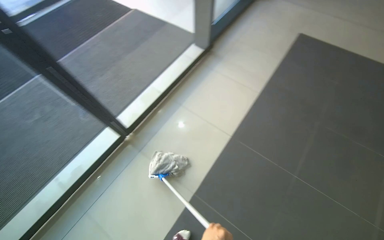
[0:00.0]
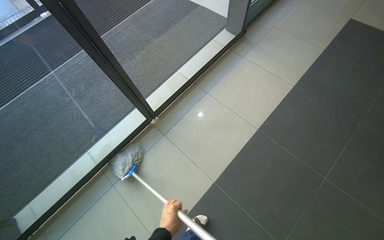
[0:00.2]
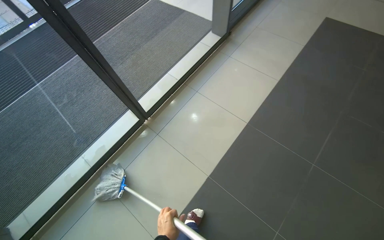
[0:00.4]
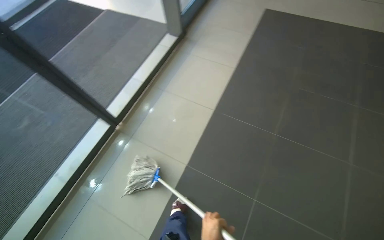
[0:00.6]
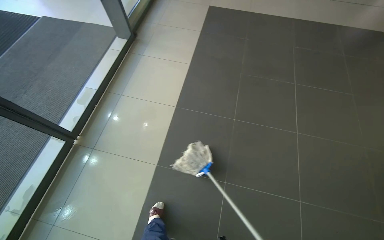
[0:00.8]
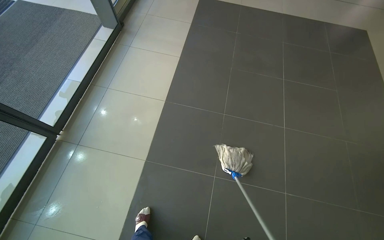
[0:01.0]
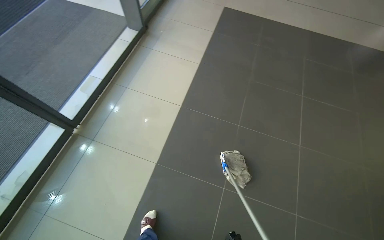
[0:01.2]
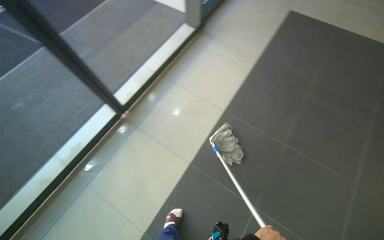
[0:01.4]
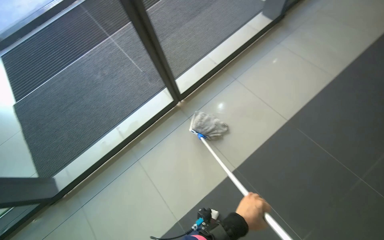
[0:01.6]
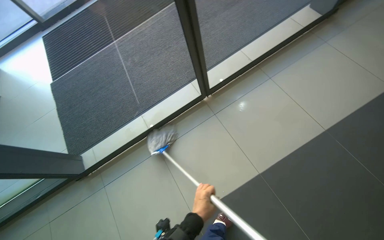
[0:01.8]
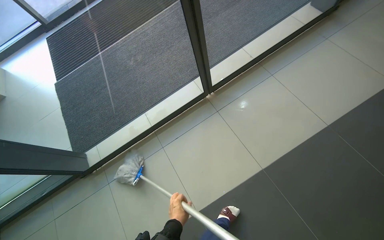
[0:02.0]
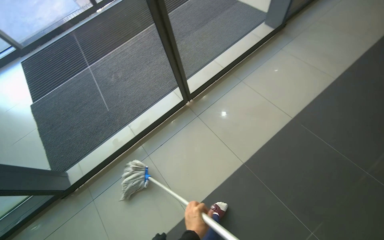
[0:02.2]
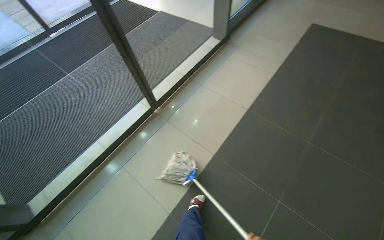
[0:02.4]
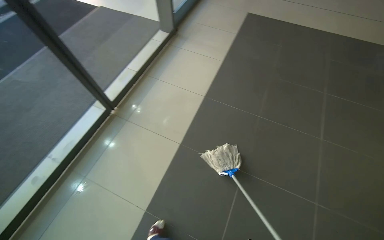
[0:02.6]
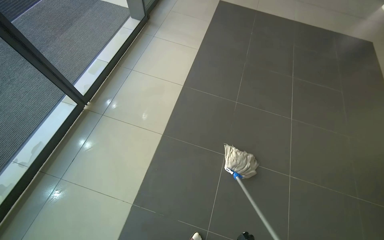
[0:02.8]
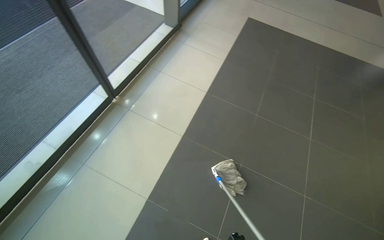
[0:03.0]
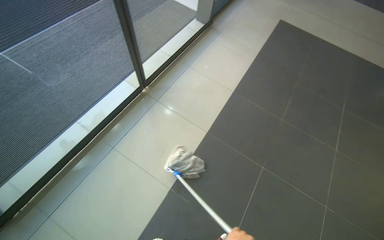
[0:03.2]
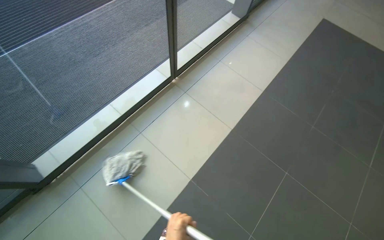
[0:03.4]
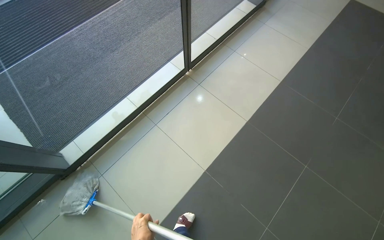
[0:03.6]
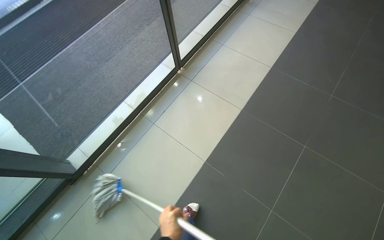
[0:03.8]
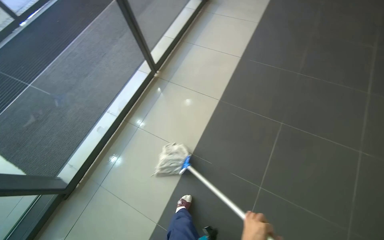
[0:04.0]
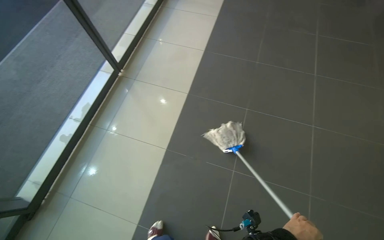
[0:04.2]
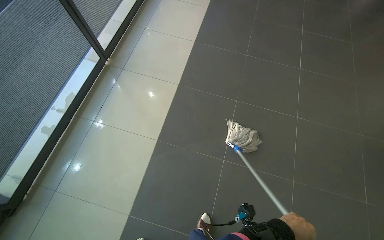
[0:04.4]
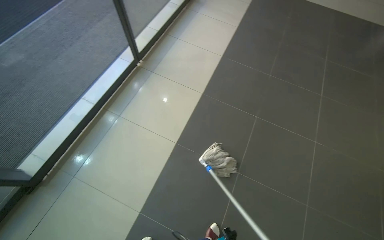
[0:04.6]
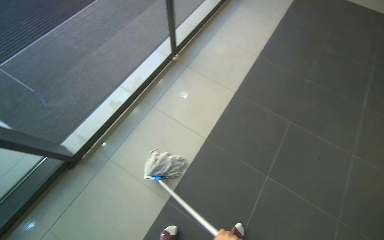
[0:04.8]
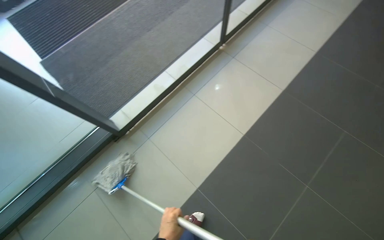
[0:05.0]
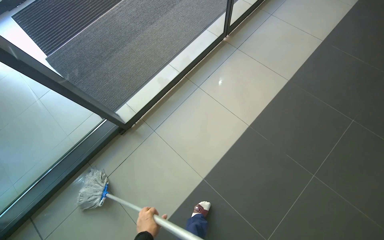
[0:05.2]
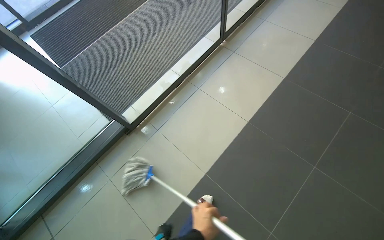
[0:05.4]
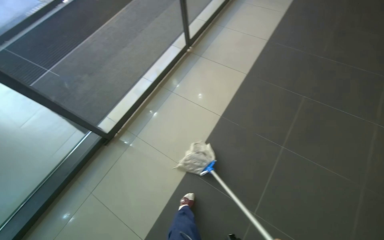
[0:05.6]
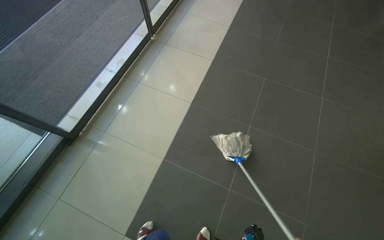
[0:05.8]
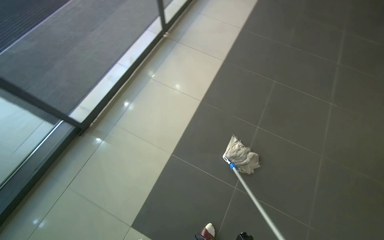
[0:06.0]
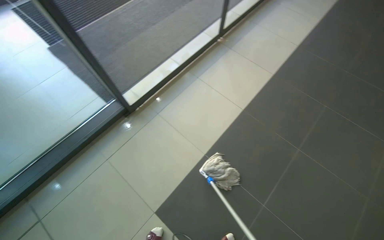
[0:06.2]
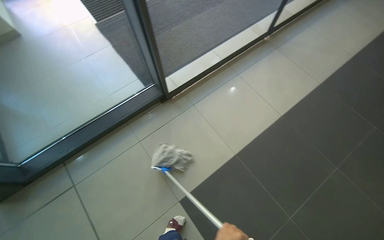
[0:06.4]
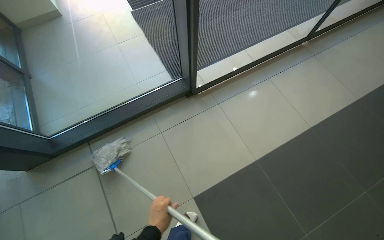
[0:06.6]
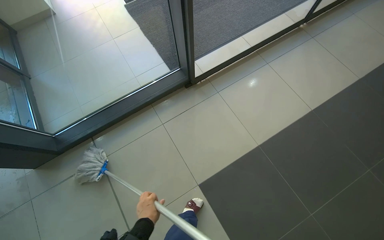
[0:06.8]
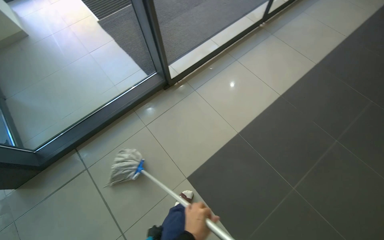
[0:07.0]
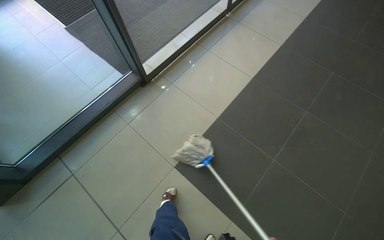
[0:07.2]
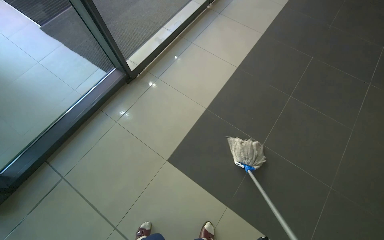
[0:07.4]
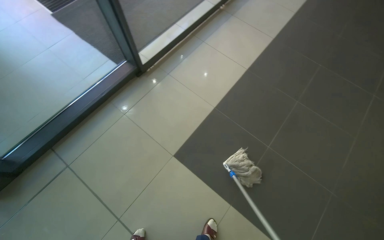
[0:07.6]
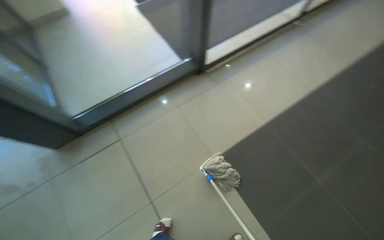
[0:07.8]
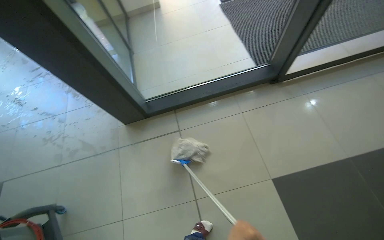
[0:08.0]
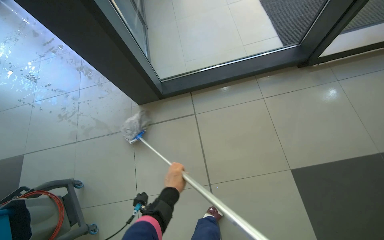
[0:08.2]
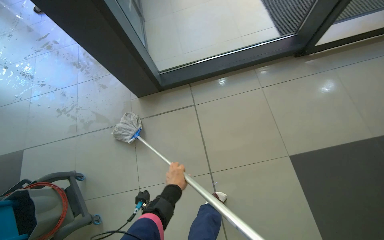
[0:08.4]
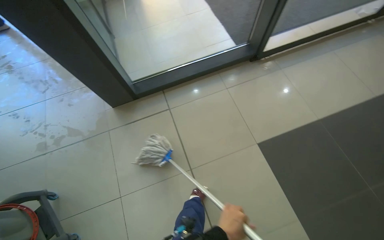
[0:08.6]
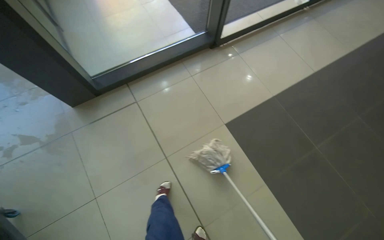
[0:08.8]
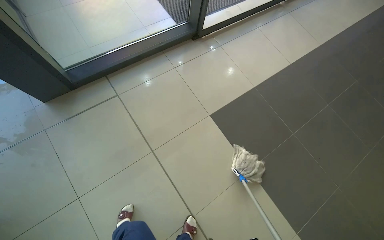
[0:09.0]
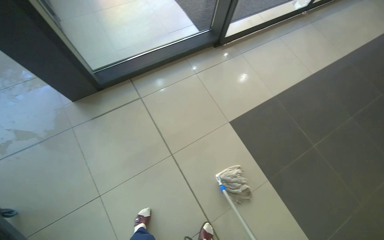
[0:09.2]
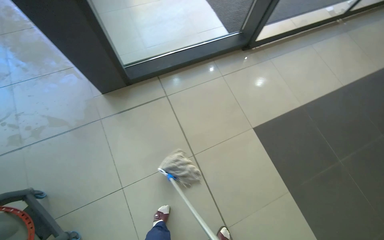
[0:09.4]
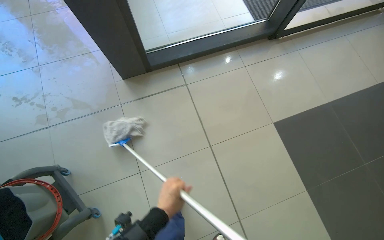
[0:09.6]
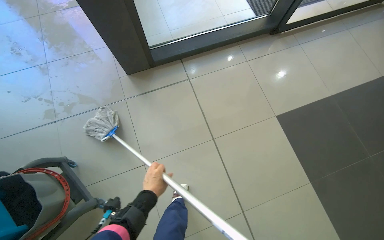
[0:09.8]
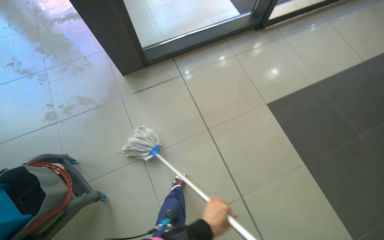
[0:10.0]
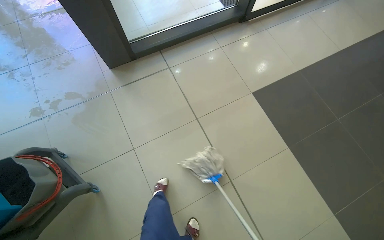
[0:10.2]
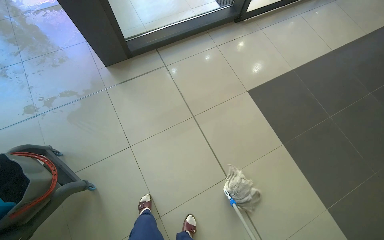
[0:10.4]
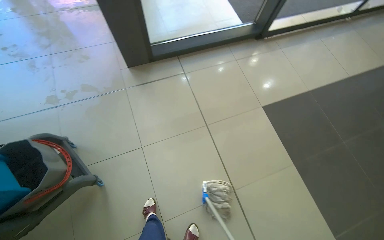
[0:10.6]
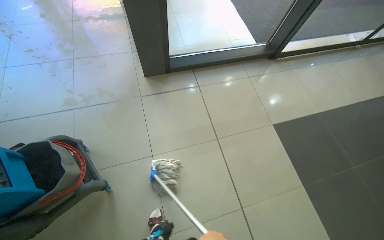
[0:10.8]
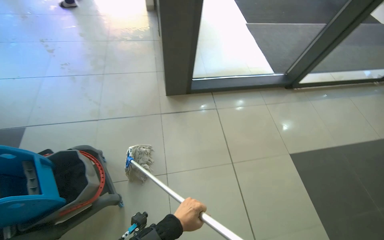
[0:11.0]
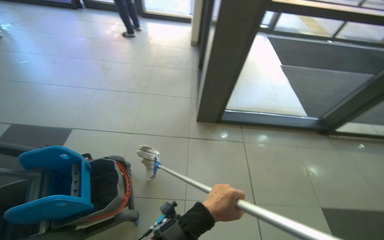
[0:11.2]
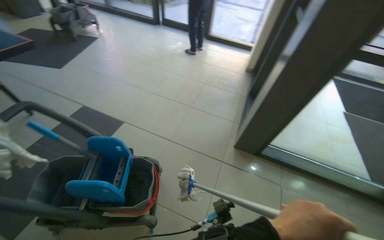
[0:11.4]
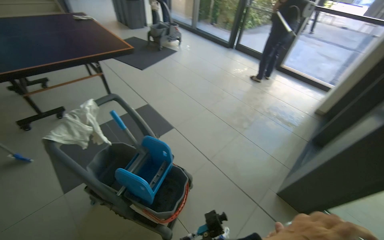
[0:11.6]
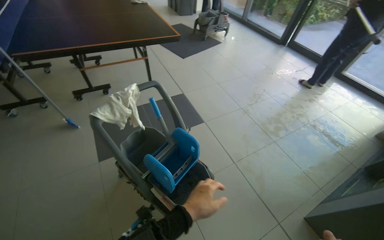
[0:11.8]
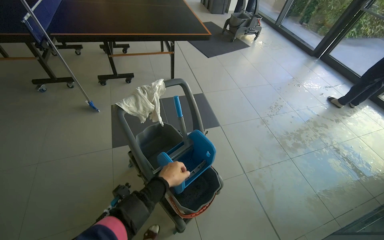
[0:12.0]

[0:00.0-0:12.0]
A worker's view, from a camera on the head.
Job: mopping floor.
The whole recording: Mopping tiled floor. The worker mops the tiled floor near the entrance.
0:00.0 to 0:01.6: The head turns to the left by some 15 degrees.
0:01.6 to 0:03.0: The head travels some 40 cm. The wearer looks about 30 degrees further to the right.
0:04.4 to 0:06.0: The wearer moves some 40 cm.
0:06.0 to 0:07.6: The head travels approximately 50 cm.
0:07.6 to 0:09.0: The head travels some 50 cm.
0:10.4 to 0:12.0: The camera is carried about 70 cm. The head rotates approximately 100 degrees to the left. The camera pitches upward, by some 30 degrees.

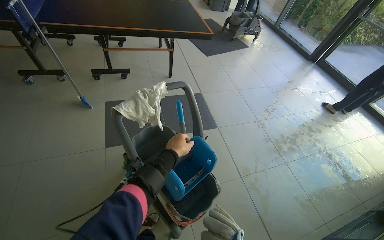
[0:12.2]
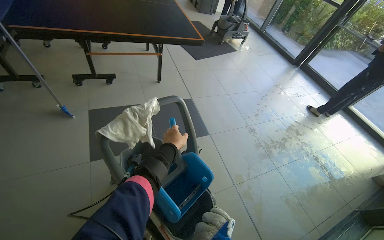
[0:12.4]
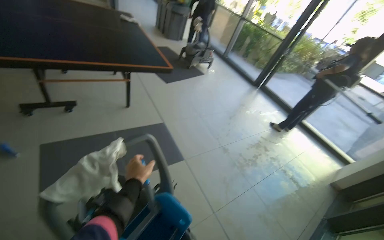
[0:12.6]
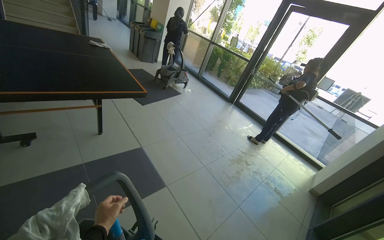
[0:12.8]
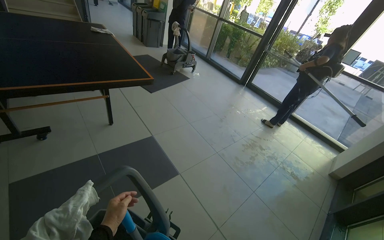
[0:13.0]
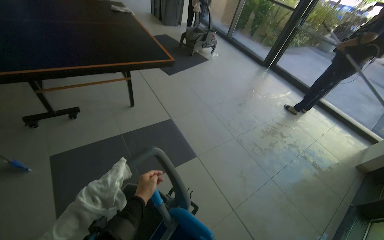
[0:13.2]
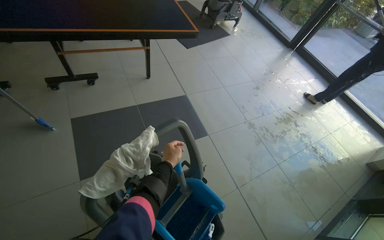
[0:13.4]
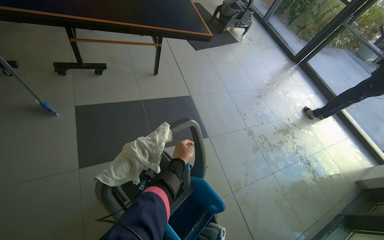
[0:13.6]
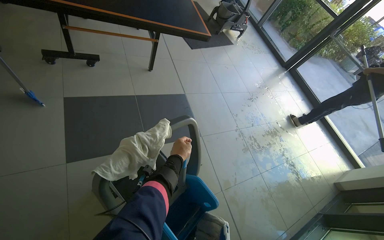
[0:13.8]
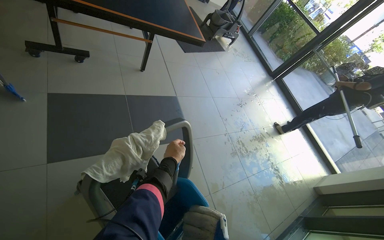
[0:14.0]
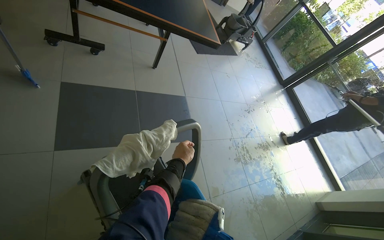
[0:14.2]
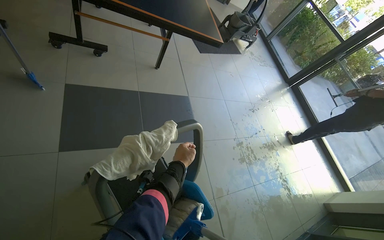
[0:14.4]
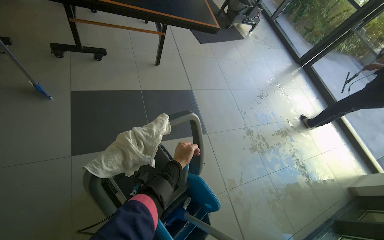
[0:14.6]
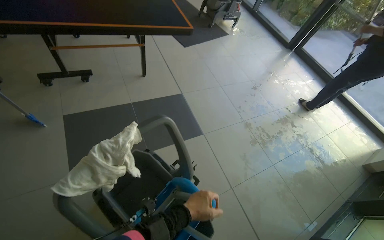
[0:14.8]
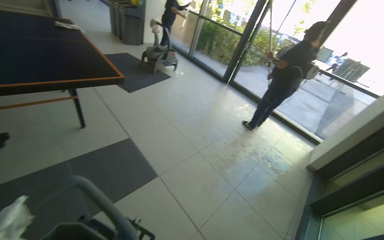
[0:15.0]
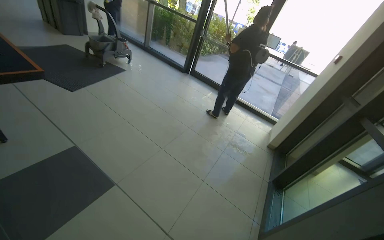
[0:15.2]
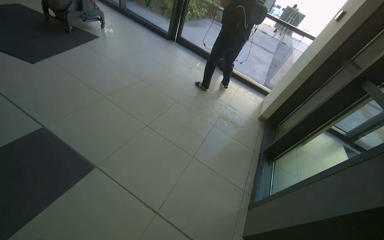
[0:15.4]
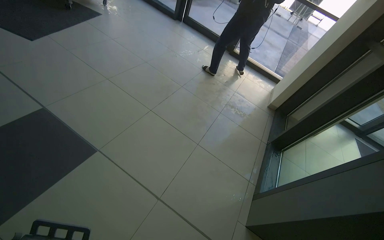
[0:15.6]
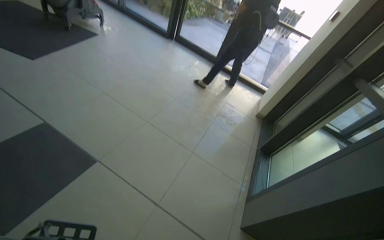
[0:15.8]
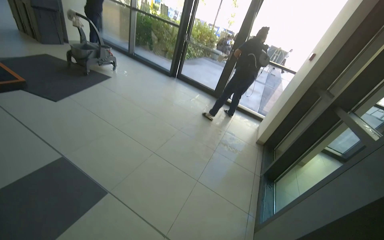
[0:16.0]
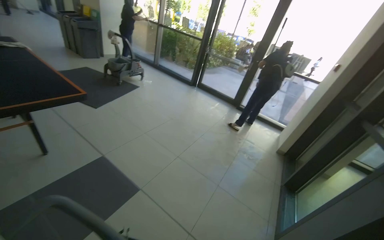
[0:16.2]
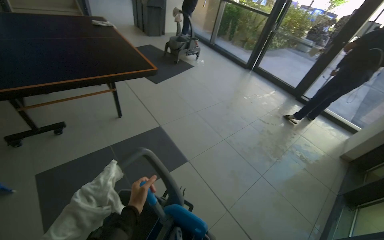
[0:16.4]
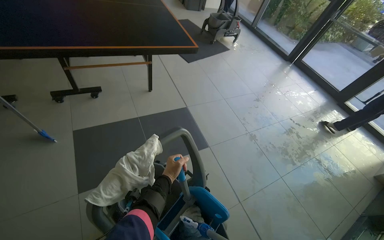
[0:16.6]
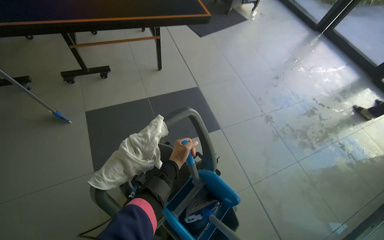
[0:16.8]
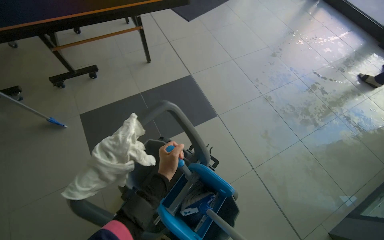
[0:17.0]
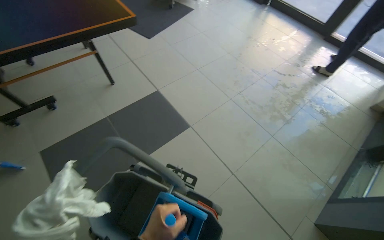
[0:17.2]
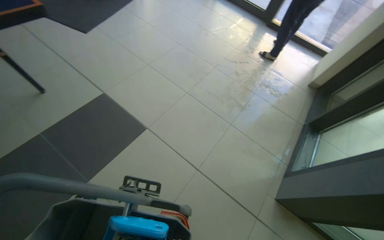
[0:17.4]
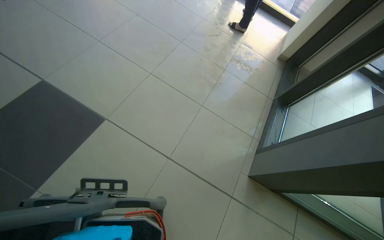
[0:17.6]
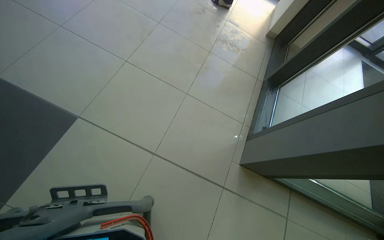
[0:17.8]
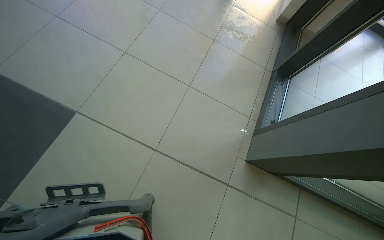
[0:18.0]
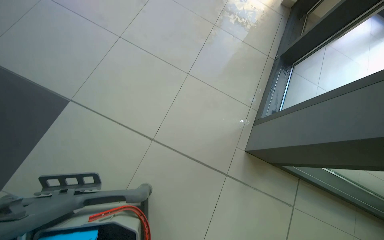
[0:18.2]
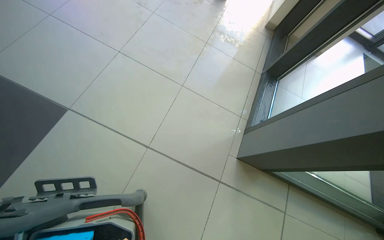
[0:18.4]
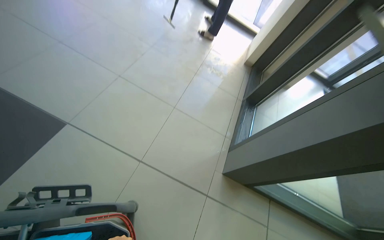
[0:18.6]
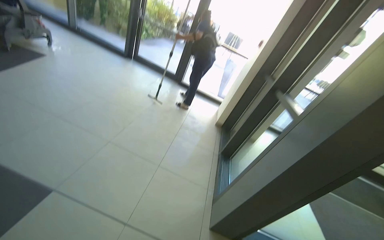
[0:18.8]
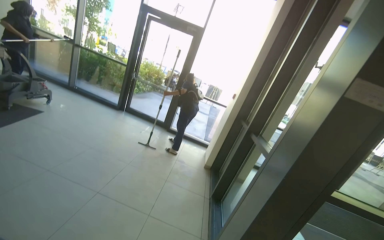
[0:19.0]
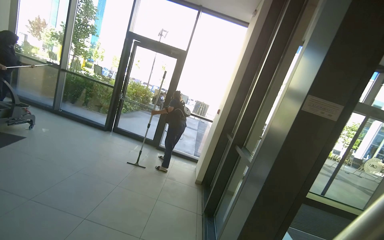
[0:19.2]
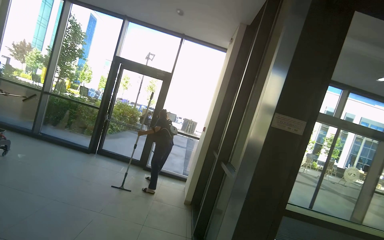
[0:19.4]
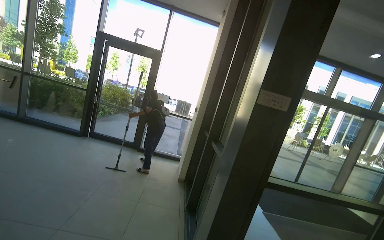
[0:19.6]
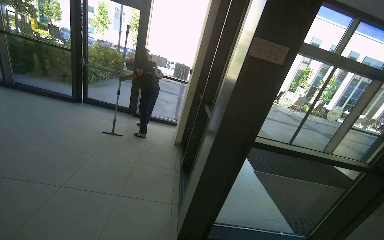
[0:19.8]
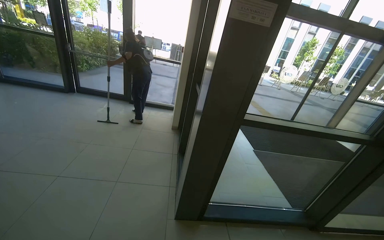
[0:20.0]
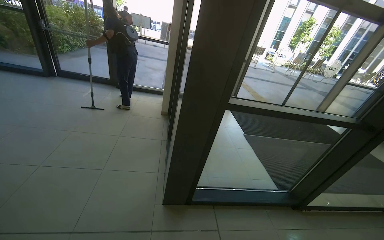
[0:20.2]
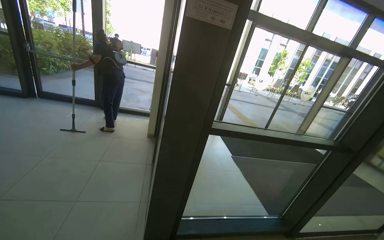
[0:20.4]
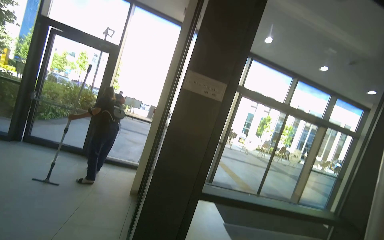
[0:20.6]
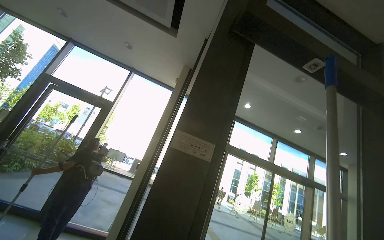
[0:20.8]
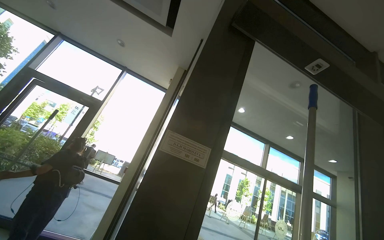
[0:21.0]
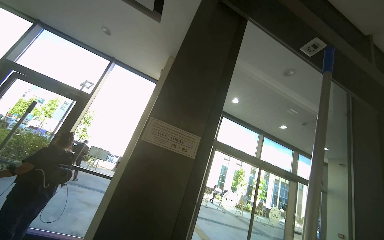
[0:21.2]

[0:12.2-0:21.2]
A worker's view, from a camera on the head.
Job: mopping floor.
The whole recording: Mopping tiled floor. The worker mops the tiled floor near the entrance.
0:12.2 to 0:13.8: The left hand goes roughly 25 cm farther from the camera.
0:13.8 to 0:15.2: The camera travels approximately 50 cm. The head turns to the right by some 30 degrees. The view tilts approximately 10 degrees upward.
0:15.2 to 0:16.6: The head rotates about 30 degrees to the left.
0:16.6 to 0:18.2: The wearer moves approximately 80 cm. The wearer's head swings some 40 degrees to the right. The view tips downward by some 30 degrees.
0:18.2 to 0:19.8: The wearer moves roughly 80 cm. The head turns to the right by about 30 degrees. The view tilts about 45 degrees upward.
0:19.8 to 0:21.2: The head travels approximately 50 cm. The view pans to the right by about 15 degrees. The view tips upward by approximately 35 degrees.
